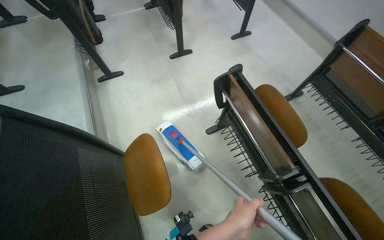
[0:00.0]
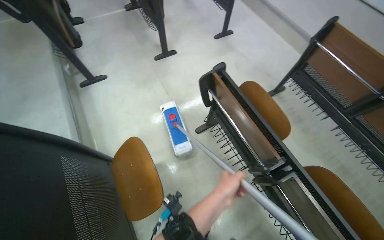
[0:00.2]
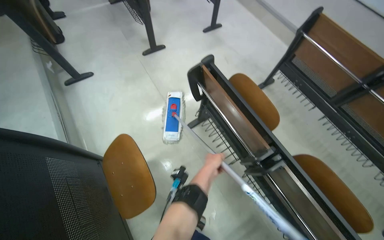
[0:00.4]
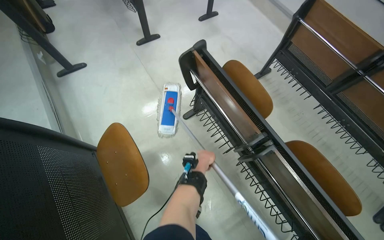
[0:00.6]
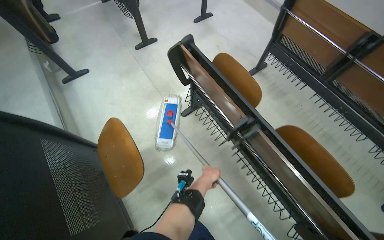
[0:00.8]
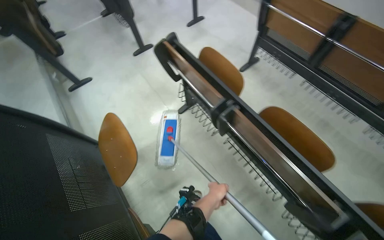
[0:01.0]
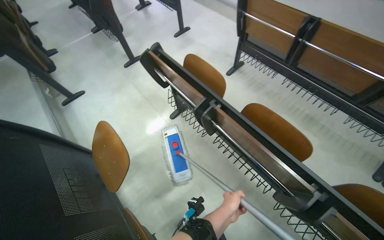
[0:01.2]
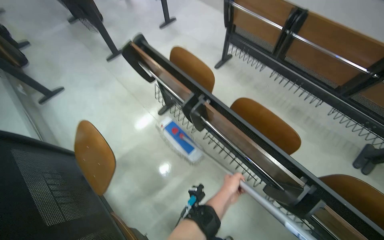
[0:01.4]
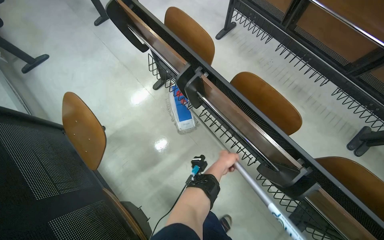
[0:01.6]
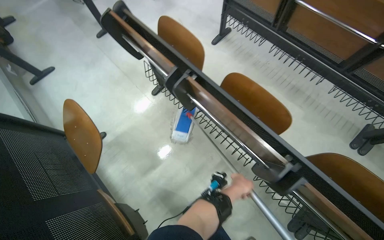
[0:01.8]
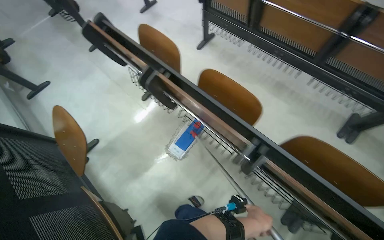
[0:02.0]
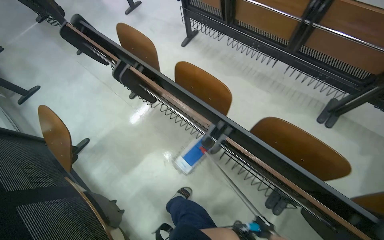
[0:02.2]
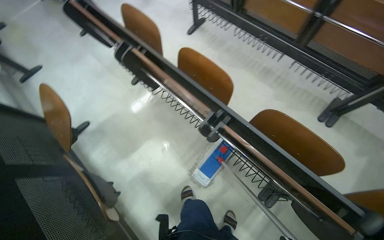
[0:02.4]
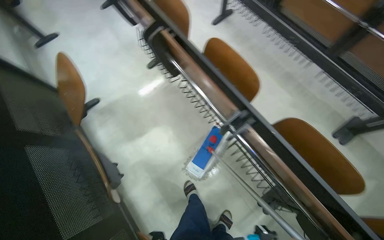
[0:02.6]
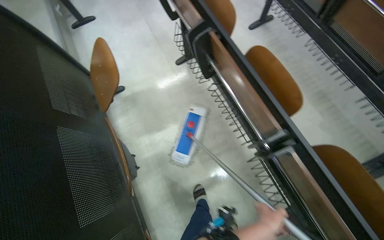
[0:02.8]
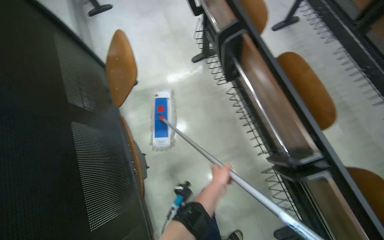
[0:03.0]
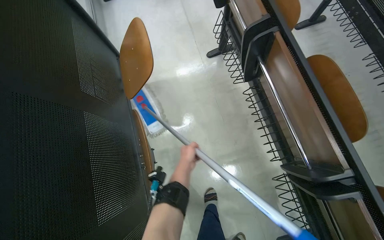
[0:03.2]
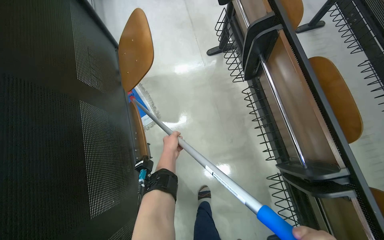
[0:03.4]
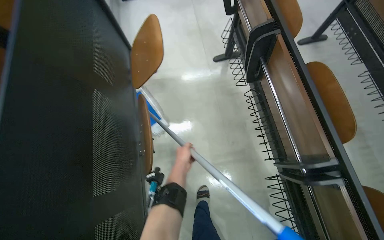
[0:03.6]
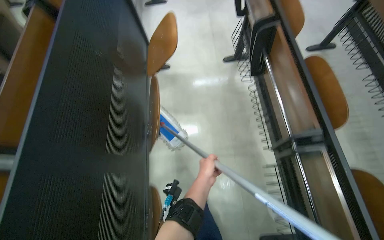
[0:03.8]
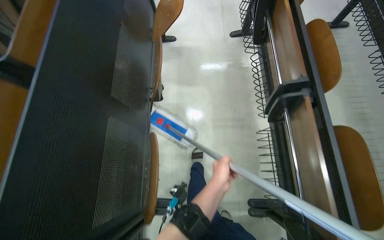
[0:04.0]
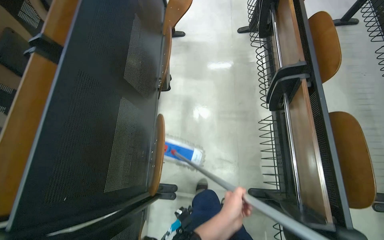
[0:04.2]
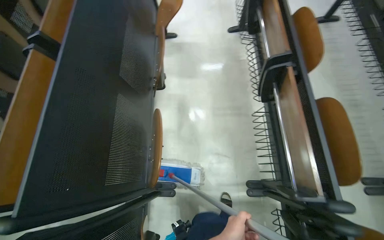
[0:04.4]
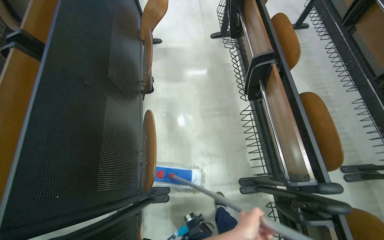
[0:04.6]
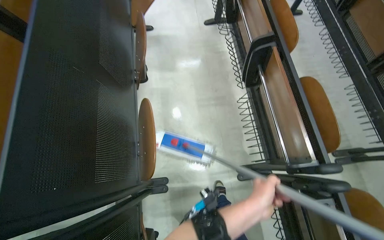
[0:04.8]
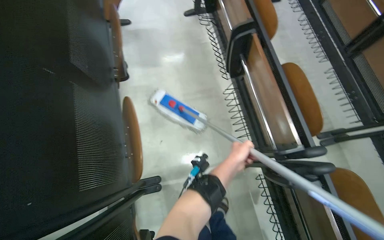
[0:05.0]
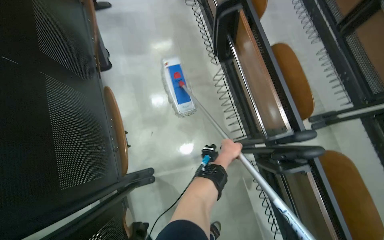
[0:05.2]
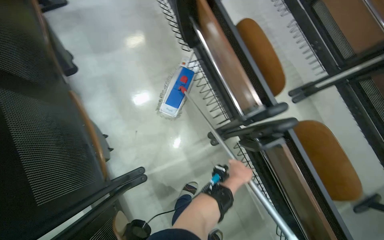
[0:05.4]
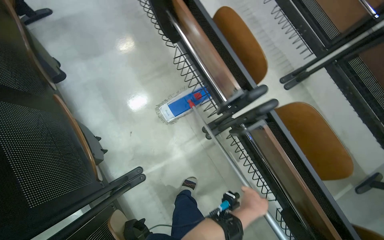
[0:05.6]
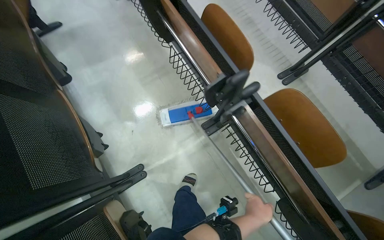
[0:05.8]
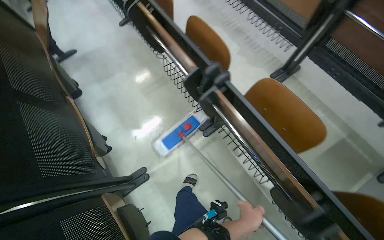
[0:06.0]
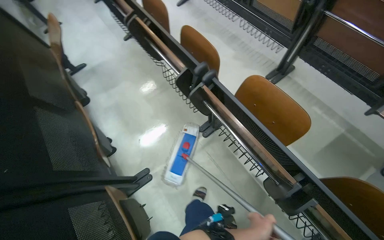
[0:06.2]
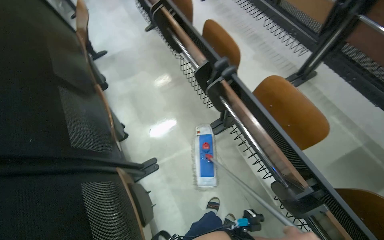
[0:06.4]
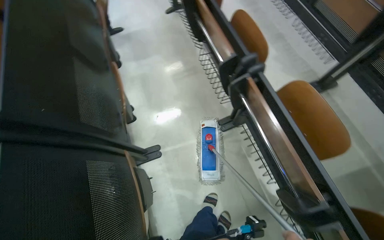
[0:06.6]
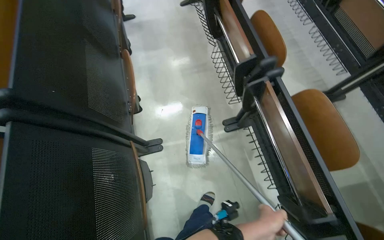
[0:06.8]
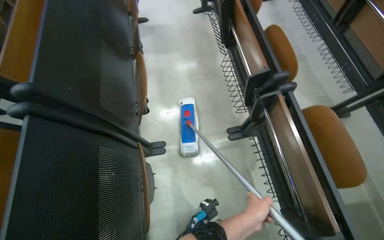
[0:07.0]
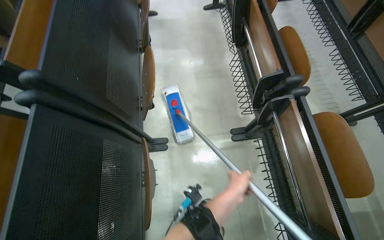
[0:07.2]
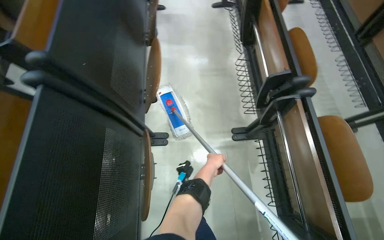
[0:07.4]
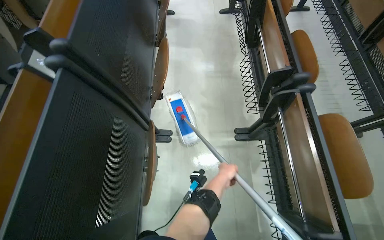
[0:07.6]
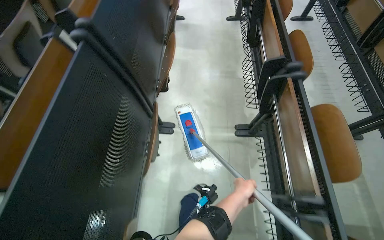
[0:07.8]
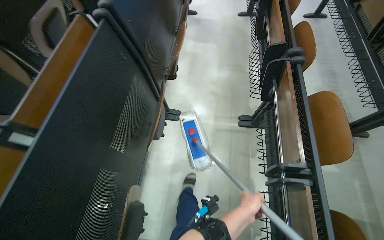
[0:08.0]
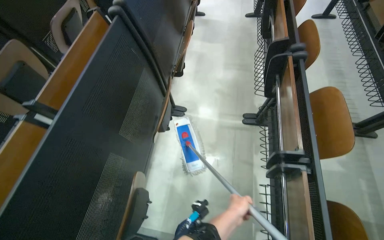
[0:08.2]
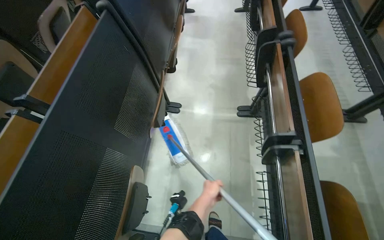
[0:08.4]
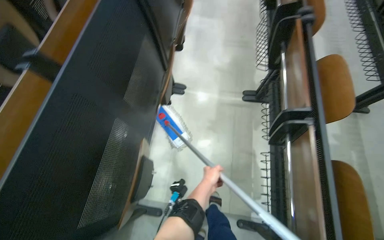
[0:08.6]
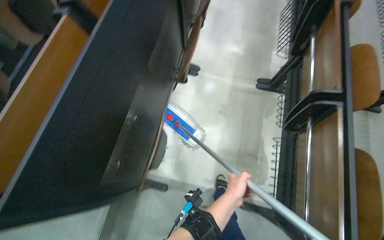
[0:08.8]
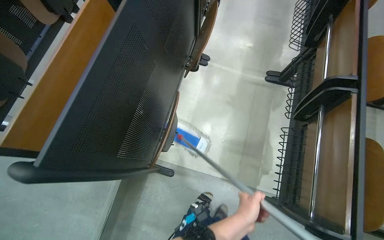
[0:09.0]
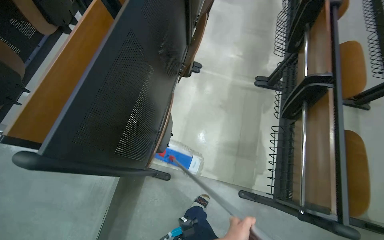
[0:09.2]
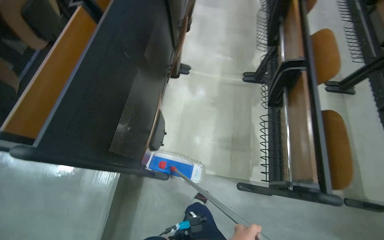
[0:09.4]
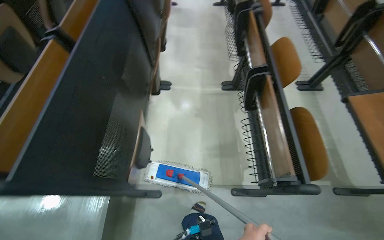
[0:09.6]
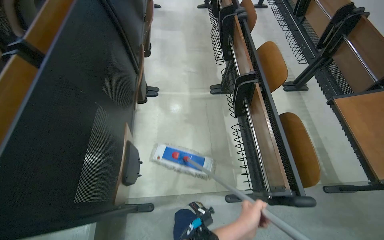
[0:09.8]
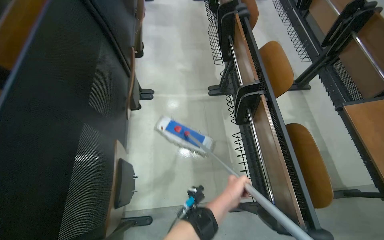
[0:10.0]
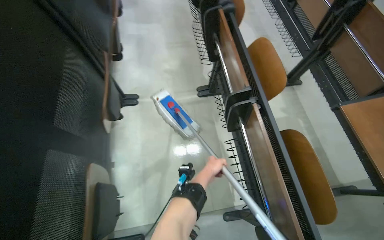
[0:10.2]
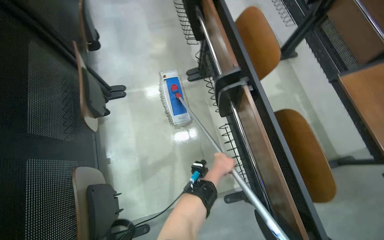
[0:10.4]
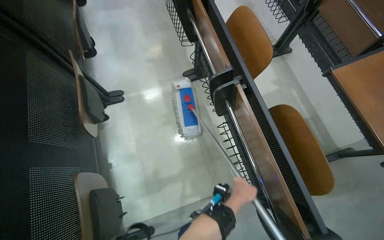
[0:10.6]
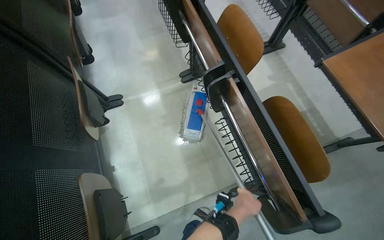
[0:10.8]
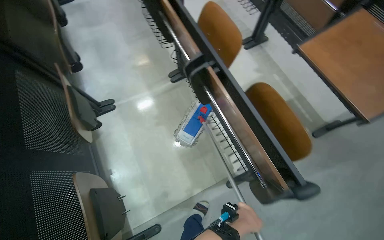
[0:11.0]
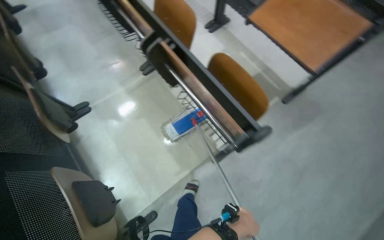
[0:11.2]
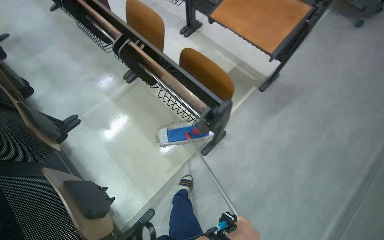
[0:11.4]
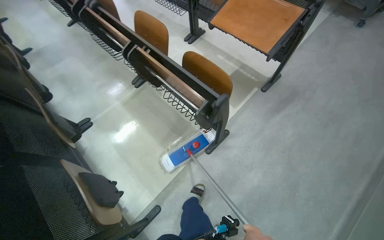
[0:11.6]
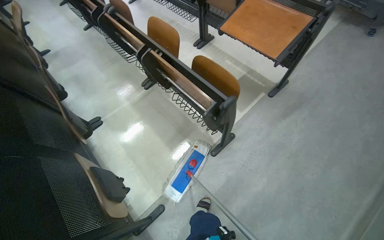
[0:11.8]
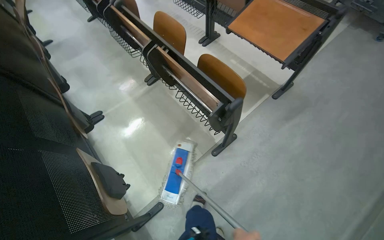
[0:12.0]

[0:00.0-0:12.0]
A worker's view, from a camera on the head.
Job: mopping floor.
The whole recording: Mopping lecture hall floor. The worker mops the floor in the lecture hall, moving the mop between rows of seats.
0:00.0 to 0:01.6: The camera travels approximately 40 cm.
0:03.0 to 0:04.4: The camera is carried about 50 cm.
0:04.4 to 0:06.0: The head travels some 40 cm. The scene turns some 35 degrees counterclockwise in the picture.
0:06.0 to 0:07.6: Everything in view rotates roughly 35 degrees clockwise.
0:07.6 to 0:09.0: The camera is carried approximately 70 cm.
0:09.0 to 0:10.4: The wearer's head swings approximately 30 degrees to the right.
0:10.4 to 0:12.0: The head travels about 50 cm. Everything in view rotates roughly 25 degrees counterclockwise.

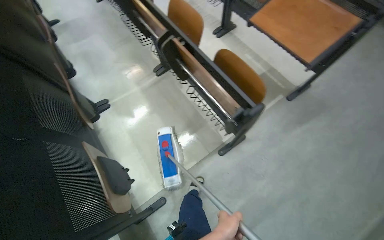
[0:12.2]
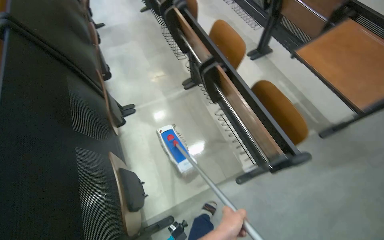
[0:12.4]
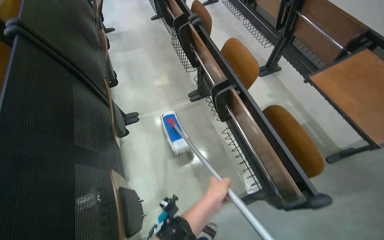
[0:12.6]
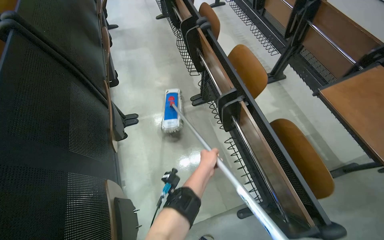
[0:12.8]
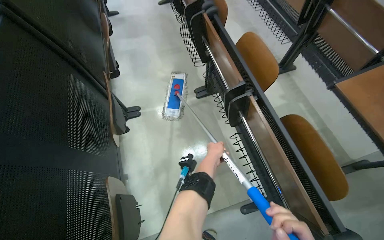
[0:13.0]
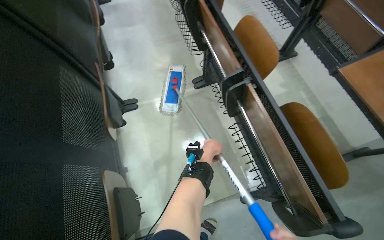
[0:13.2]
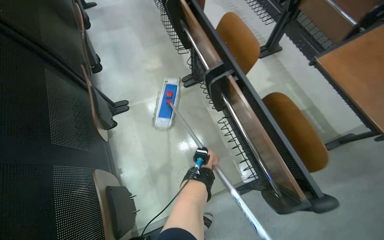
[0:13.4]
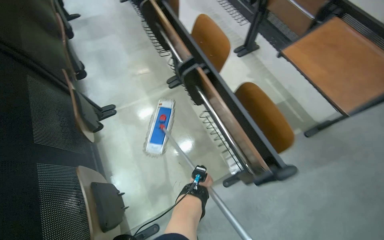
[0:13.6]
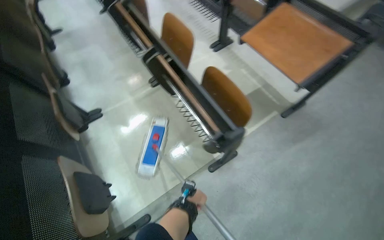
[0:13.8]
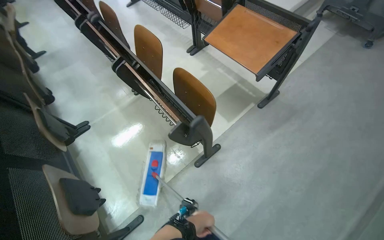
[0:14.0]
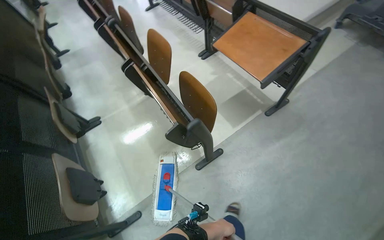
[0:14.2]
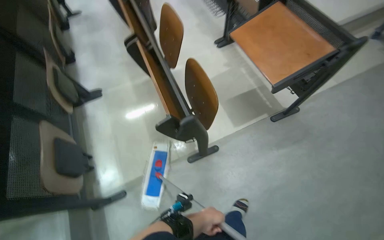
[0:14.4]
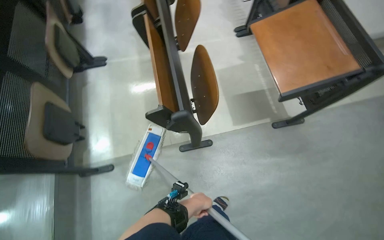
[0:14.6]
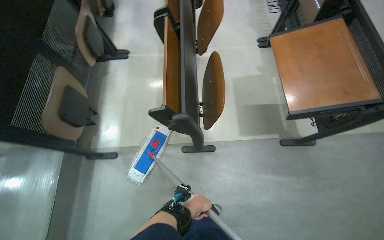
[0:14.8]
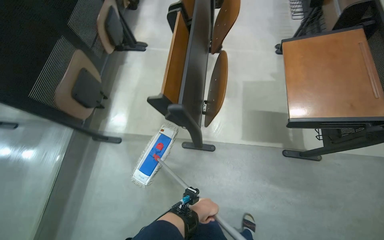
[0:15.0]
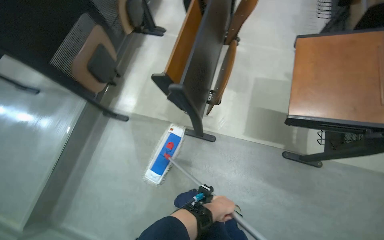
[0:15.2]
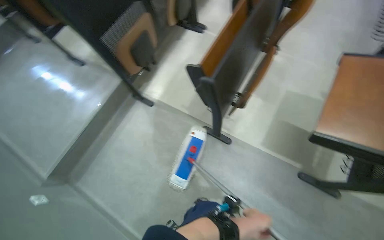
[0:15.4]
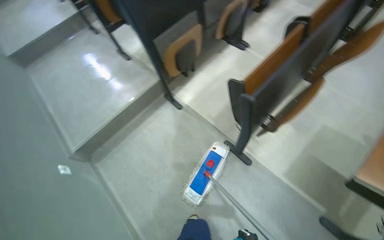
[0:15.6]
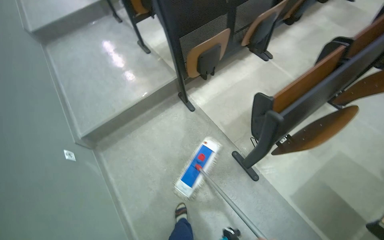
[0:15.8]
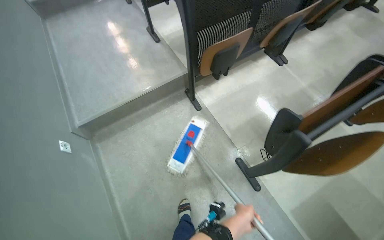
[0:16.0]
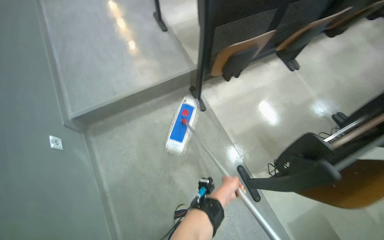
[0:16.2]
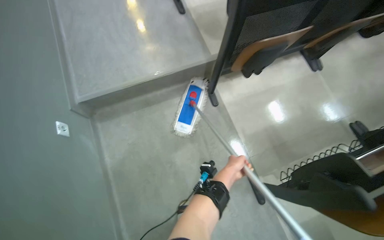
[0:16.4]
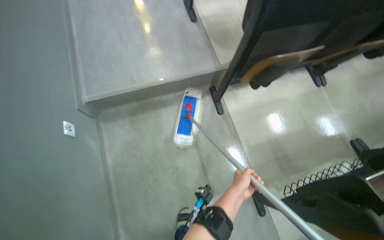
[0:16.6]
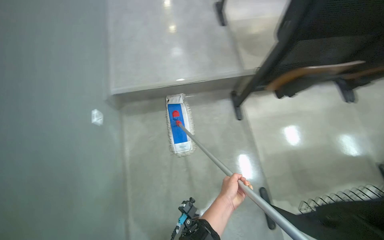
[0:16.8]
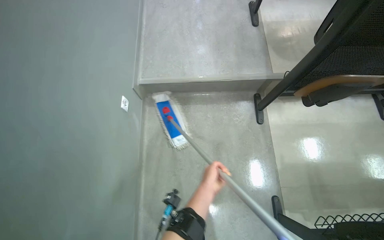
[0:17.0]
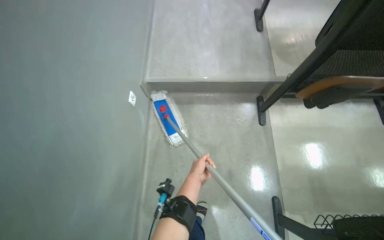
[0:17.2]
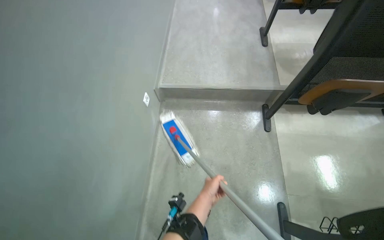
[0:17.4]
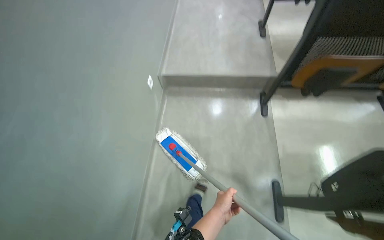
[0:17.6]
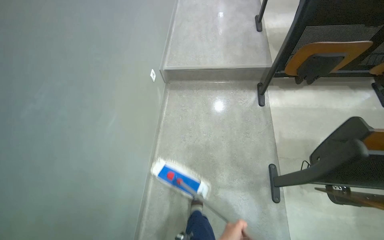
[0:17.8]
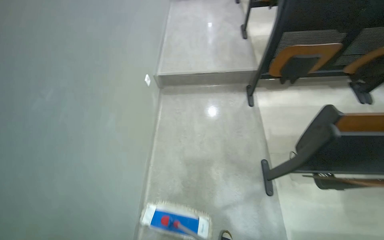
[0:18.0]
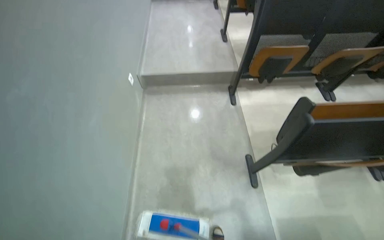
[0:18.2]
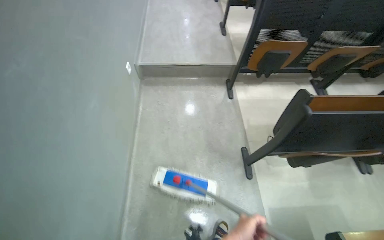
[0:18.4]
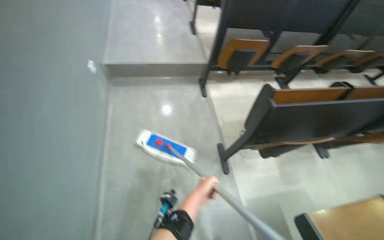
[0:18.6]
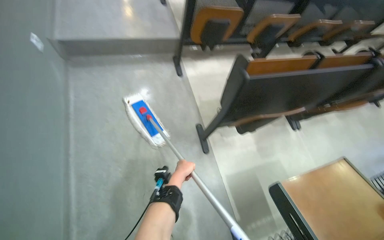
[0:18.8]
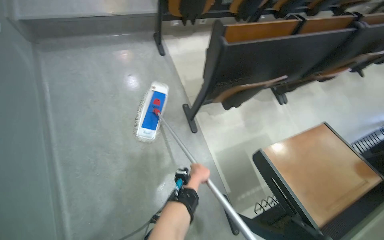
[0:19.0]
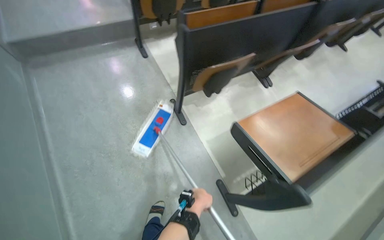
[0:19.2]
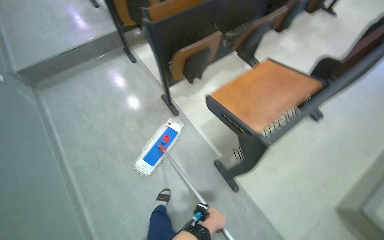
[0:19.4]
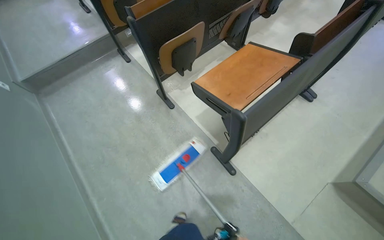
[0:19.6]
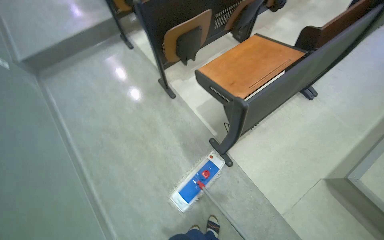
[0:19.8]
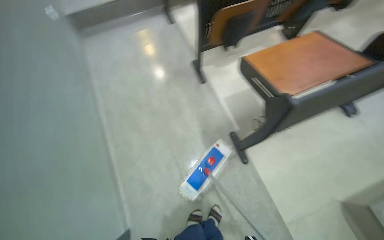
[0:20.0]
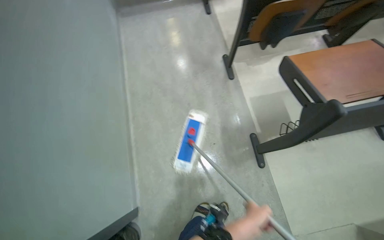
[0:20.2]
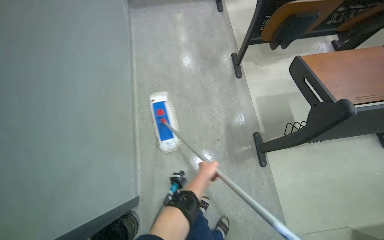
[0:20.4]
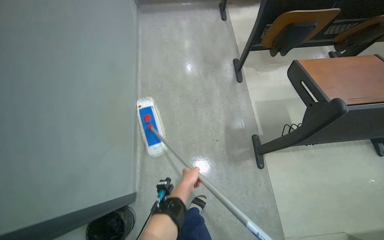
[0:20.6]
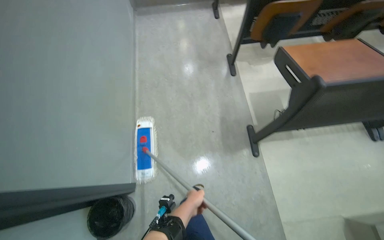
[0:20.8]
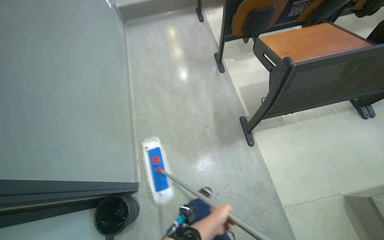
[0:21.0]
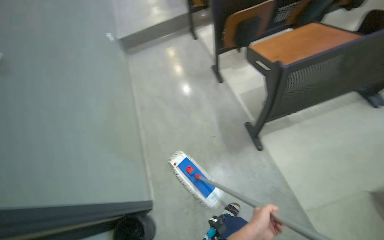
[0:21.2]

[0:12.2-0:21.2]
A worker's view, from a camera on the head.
Job: mopping floor.
The whole recording: Mopping lecture hall floor. The worker mops the floor in the lecture hall, moving the mop between rows of seats.
0:13.8 to 0:15.2: The head travels approximately 50 cm. The head rotates about 50 degrees to the left.
0:15.2 to 0:16.6: The wearer moves about 60 cm. The head rotates roughly 55 degrees to the left.
0:16.6 to 0:18.2: The camera travels approximately 70 cm. The camera pitches upward, by about 15 degrees.
0:18.2 to 0:19.8: The wearer moves approximately 70 cm. The wearer looks approximately 35 degrees further to the right. The view tips downward by some 15 degrees.
0:19.8 to 0:21.2: The wearer's head swings approximately 20 degrees to the left.
